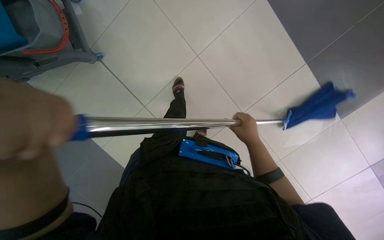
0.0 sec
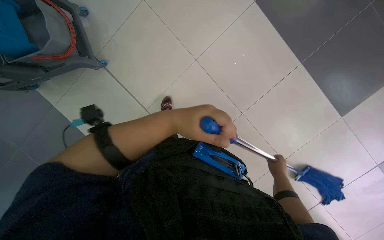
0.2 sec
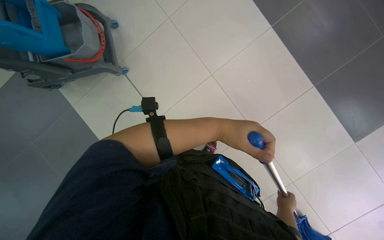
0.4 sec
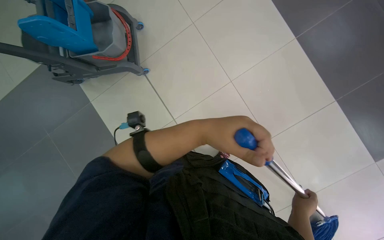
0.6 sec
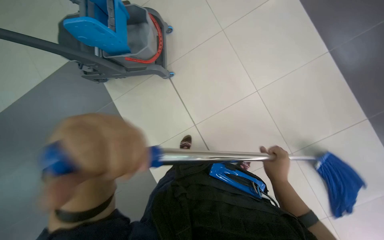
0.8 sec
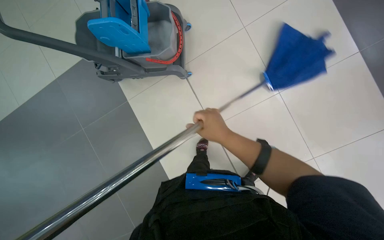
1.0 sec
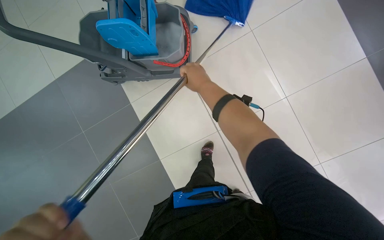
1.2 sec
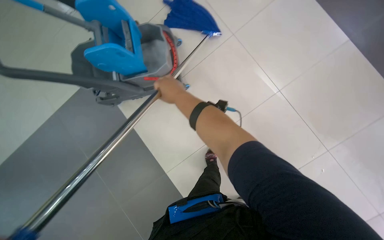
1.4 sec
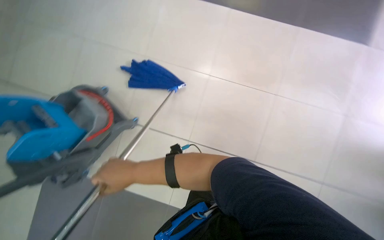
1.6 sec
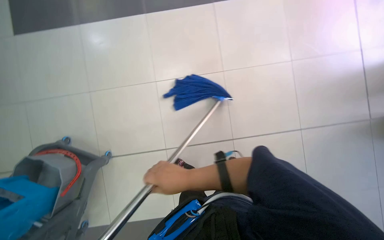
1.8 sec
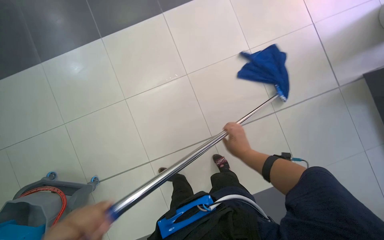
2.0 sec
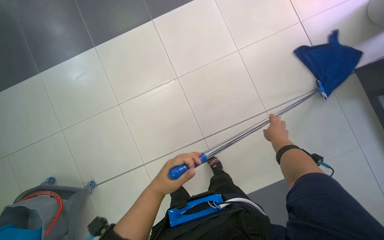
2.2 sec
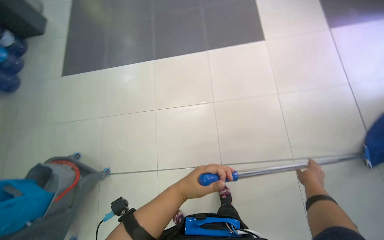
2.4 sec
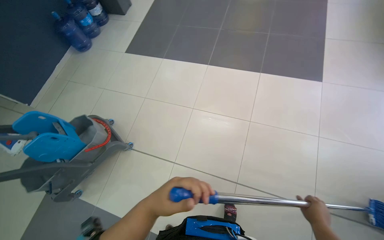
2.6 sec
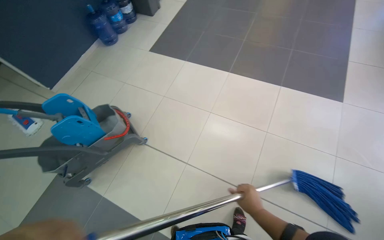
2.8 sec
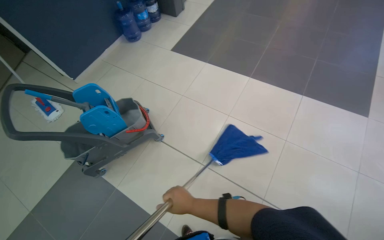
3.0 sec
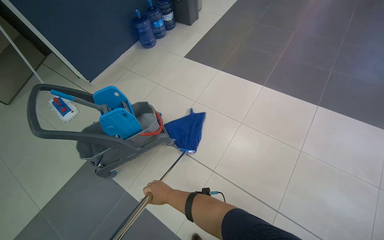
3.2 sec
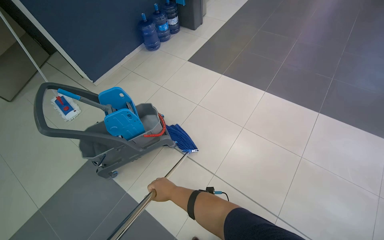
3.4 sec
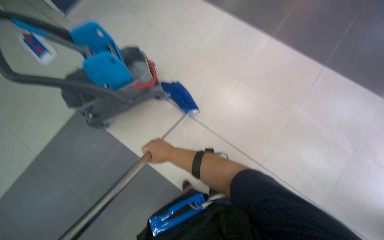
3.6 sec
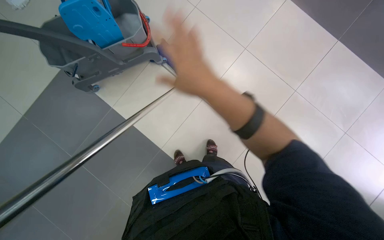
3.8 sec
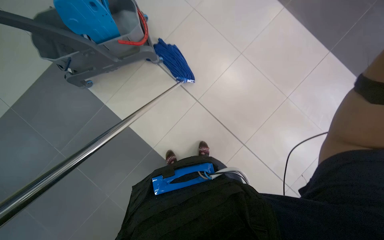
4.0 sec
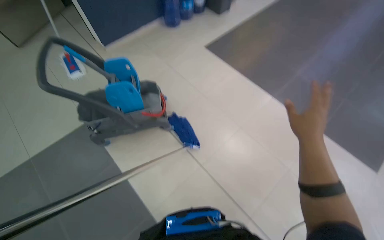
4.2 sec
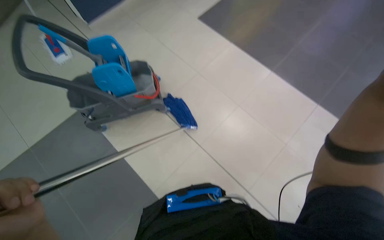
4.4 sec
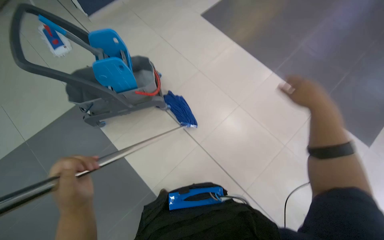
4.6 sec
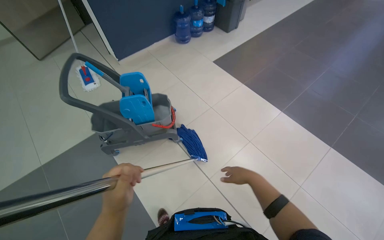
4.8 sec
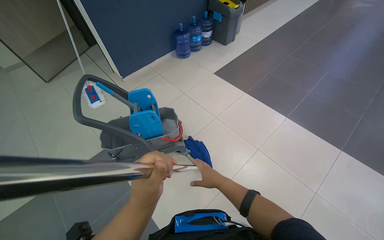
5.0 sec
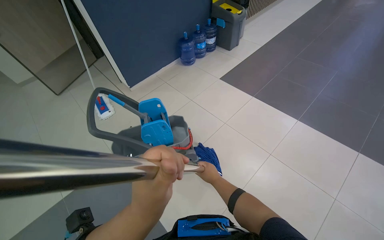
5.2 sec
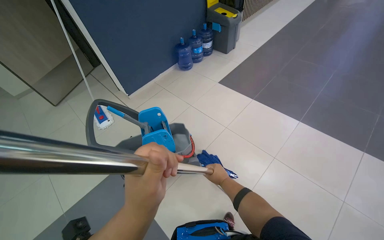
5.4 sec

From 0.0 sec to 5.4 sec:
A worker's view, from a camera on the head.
Job: mopping floor.
The whole recording: Mopping floor with blue mop. The worker mops the floor with a blue mop.
From 0.0 sec to 1.4 sec: The camera is carried to the left, roughly 40 cm. The view tips upward by some 15 degrees.
From 1.4 sec to 2.8 sec: The head turns to the left by approximately 20 degrees. The view tilts some 20 degrees upward.
From 2.8 sec to 4.0 sec: The view tilts about 25 degrees downward.
From 4.0 sec to 5.4 sec: The view tips upward by some 35 degrees.

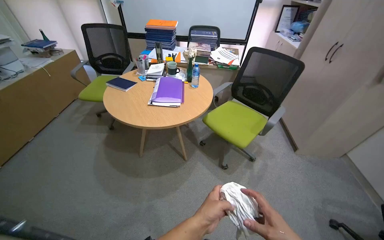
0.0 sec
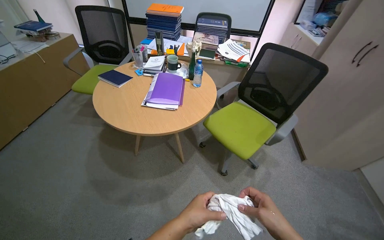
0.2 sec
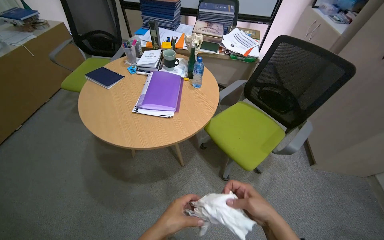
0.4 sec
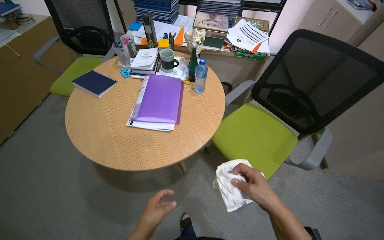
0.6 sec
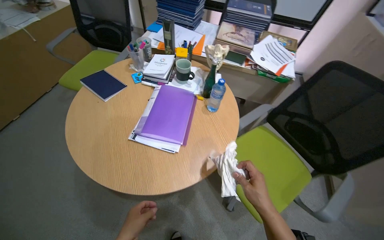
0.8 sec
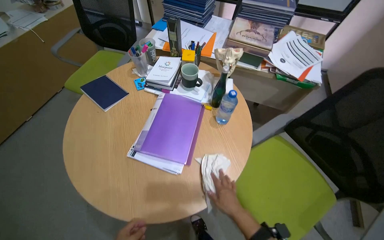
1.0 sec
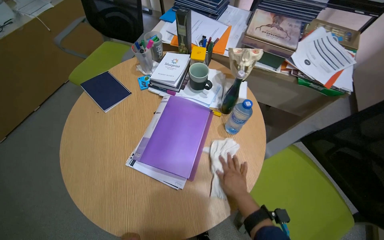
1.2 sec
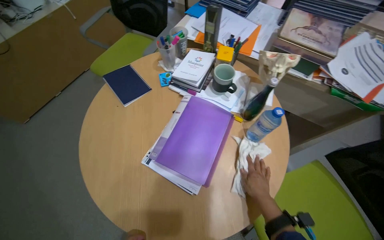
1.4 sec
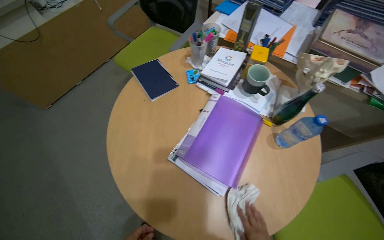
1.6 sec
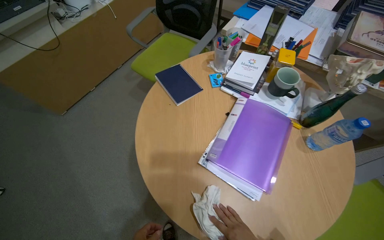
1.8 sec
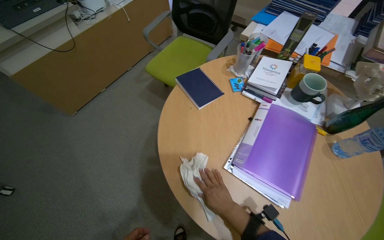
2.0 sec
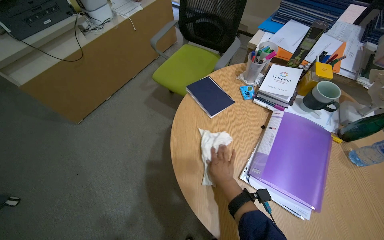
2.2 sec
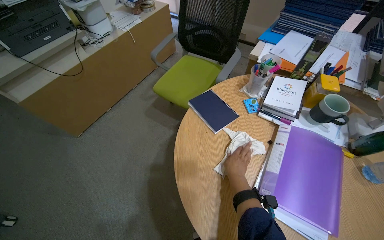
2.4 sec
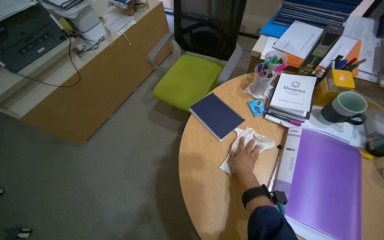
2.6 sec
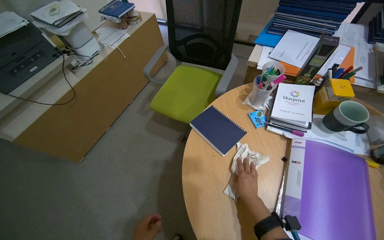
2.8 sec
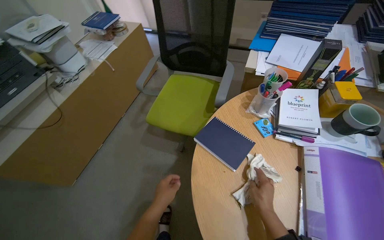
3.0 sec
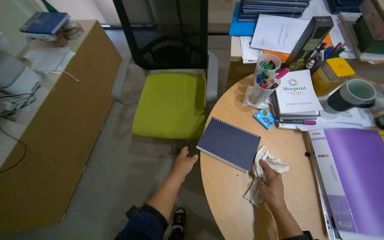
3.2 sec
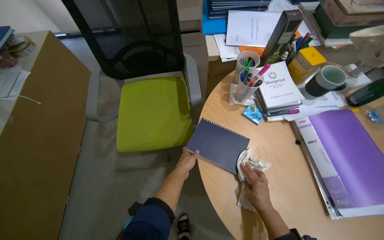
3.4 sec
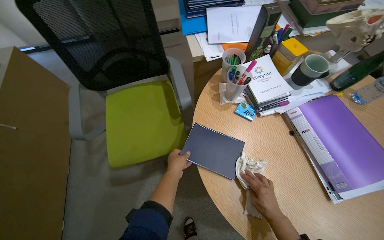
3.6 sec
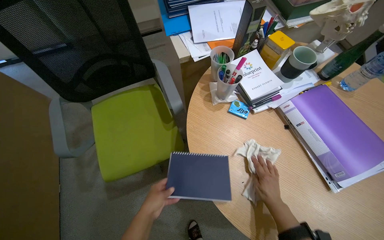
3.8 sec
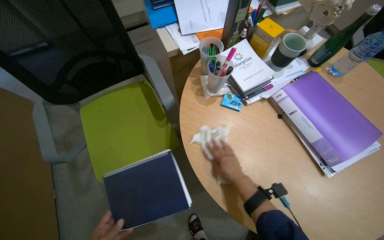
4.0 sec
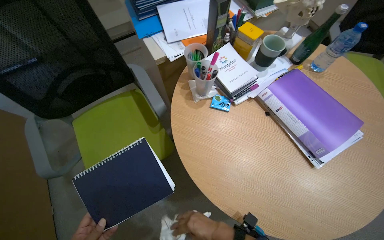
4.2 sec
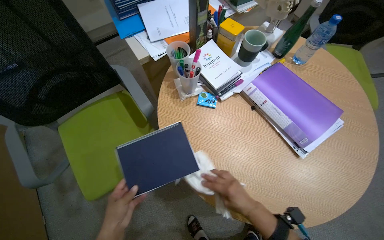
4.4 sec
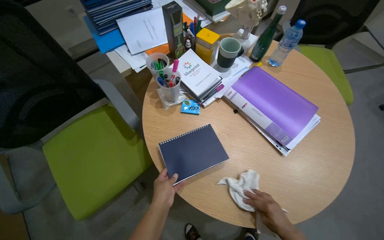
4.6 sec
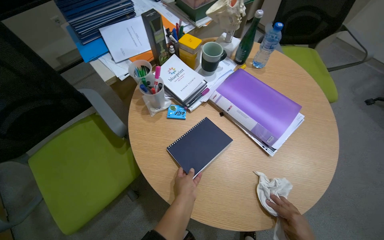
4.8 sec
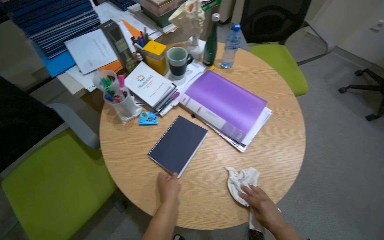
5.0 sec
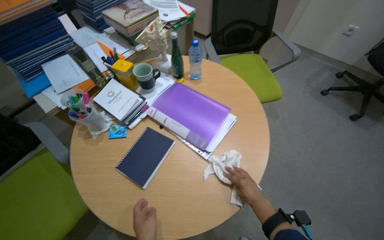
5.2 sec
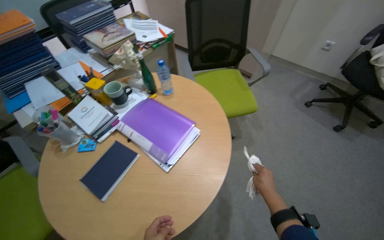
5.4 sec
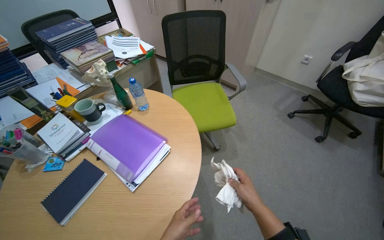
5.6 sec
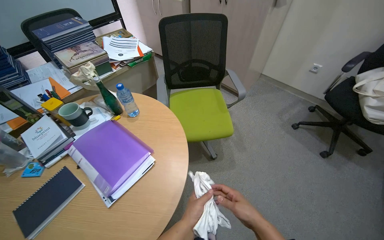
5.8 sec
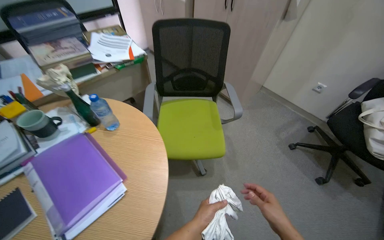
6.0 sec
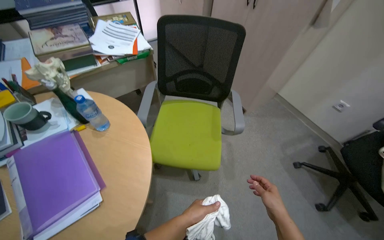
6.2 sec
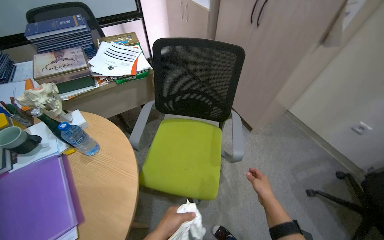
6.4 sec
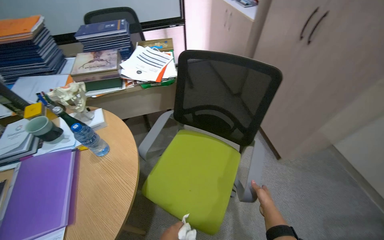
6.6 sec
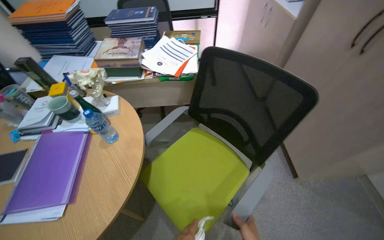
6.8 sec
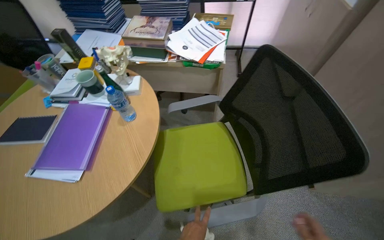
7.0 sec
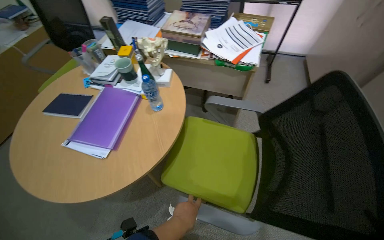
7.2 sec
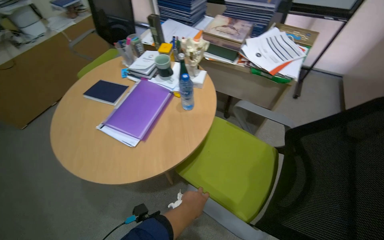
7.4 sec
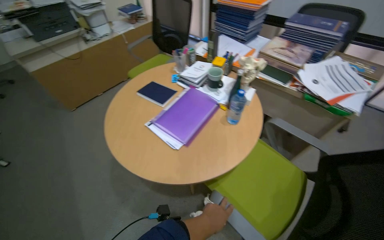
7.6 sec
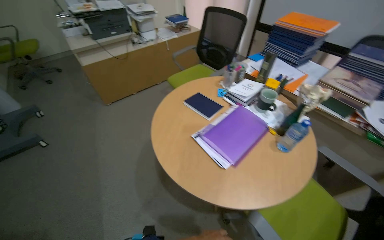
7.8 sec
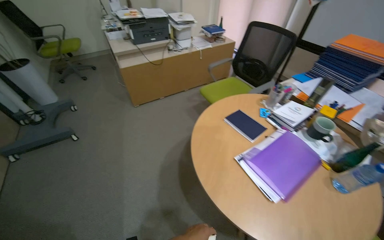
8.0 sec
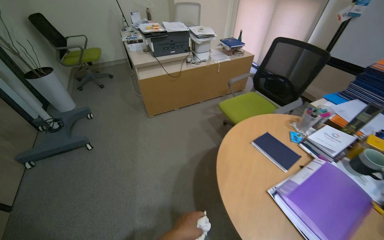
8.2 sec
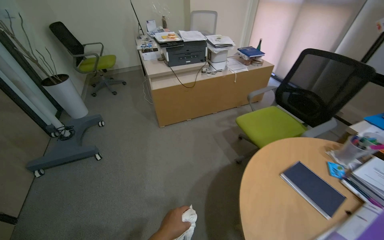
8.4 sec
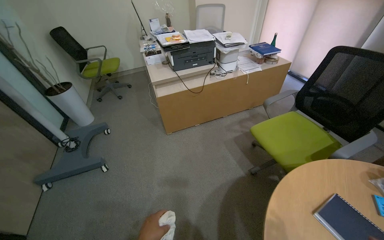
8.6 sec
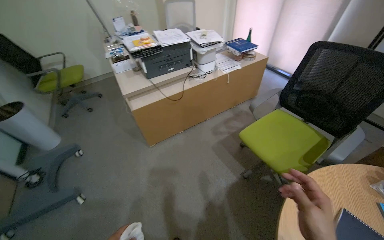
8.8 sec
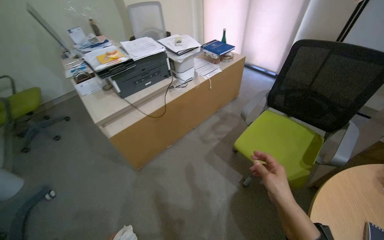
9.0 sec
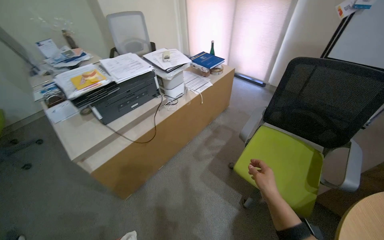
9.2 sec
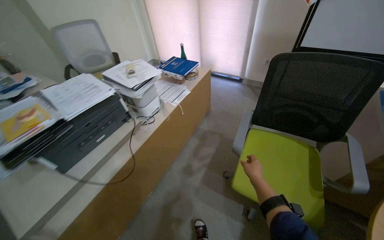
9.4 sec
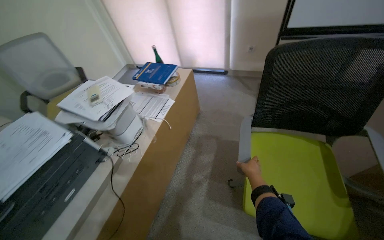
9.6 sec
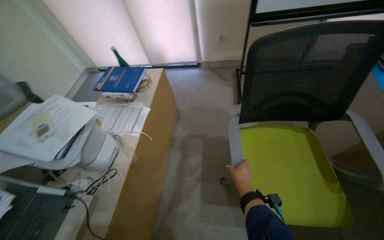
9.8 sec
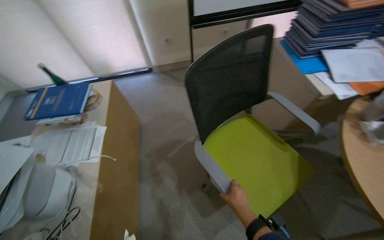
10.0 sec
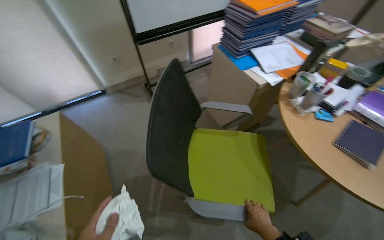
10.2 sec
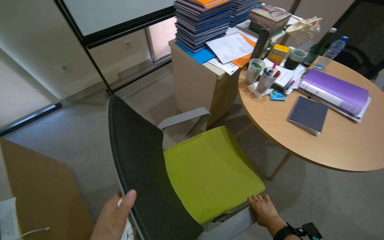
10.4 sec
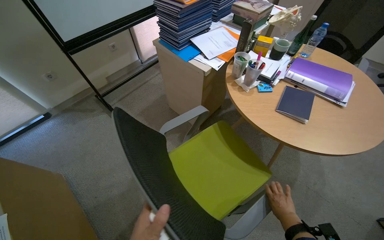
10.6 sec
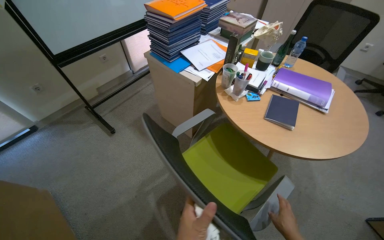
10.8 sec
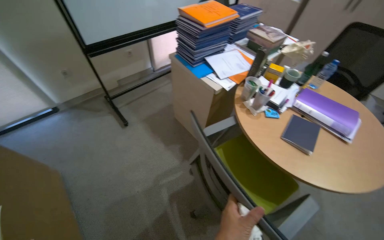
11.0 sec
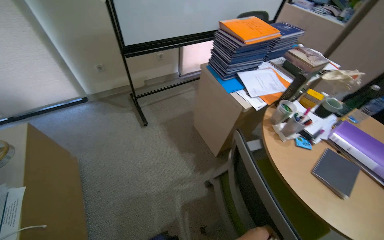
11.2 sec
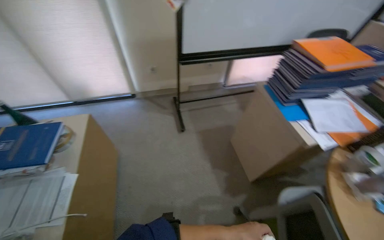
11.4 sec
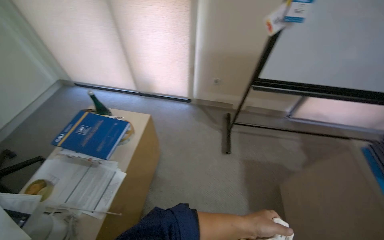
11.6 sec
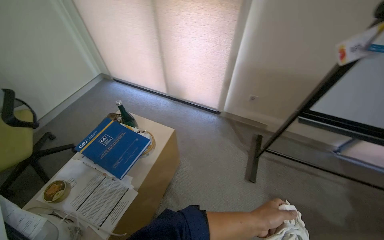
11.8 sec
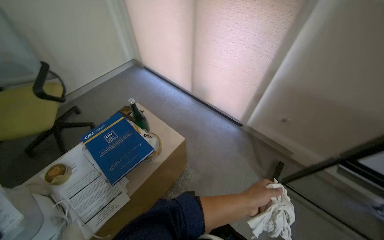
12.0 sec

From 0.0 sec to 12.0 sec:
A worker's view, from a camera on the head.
Job: wiping surfaces.
The whole recording: Wiping office surfaces. The worker uses a cloth to wipe down various tables and desks in the office.
From 0.0 sec to 1.6 sec: The head travels approximately 80 cm. The head rotates some 30 degrees to the left. The view tips downward by approximately 20 degrees.
From 1.6 sec to 3.0 sec: The head travels roughly 40 cm.
From 3.0 sec to 4.4 sec: The wearer's head swings approximately 55 degrees to the right.
From 4.4 sec to 6.0 sec: The camera is carried to the right, roughly 80 cm. The view tilts roughly 15 degrees upward.
From 6.0 sec to 7.6 sec: The wearer's head swings some 85 degrees to the left.
From 7.6 sec to 9.0 sec: The head travels about 1 m.
From 9.0 sec to 10.4 sec: The head travels some 60 cm. The head rotates approximately 90 degrees to the right.
From 10.4 sec to 12.0 sec: The camera travels about 70 cm. The head turns to the left by approximately 80 degrees.

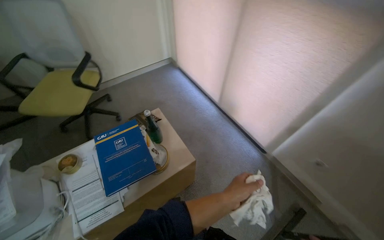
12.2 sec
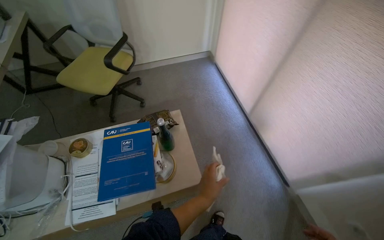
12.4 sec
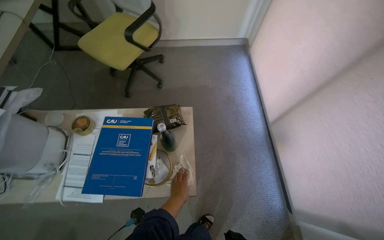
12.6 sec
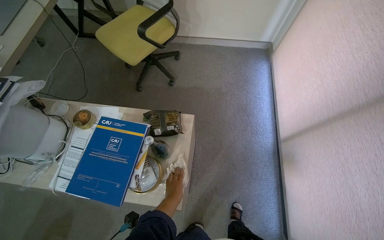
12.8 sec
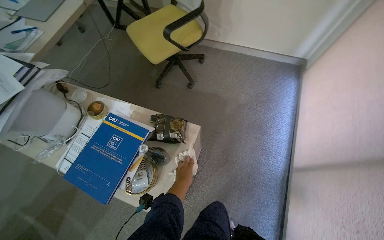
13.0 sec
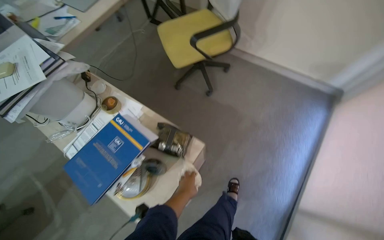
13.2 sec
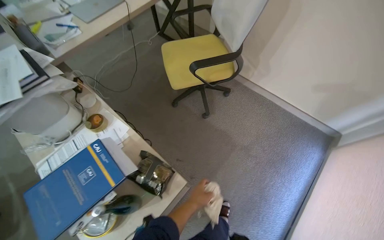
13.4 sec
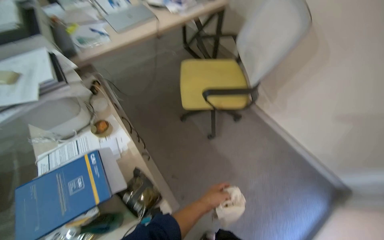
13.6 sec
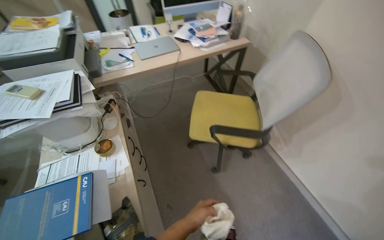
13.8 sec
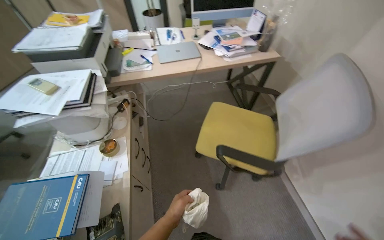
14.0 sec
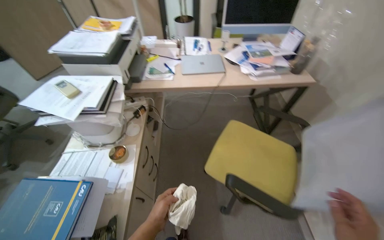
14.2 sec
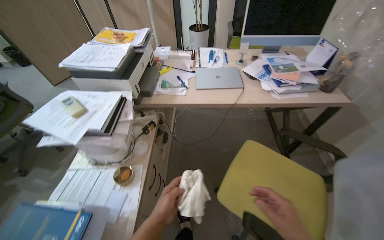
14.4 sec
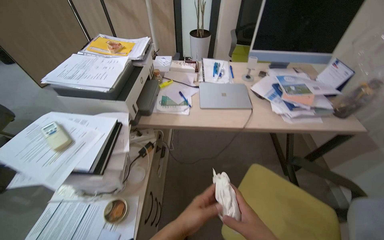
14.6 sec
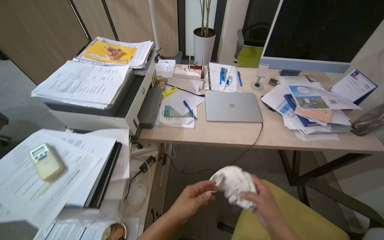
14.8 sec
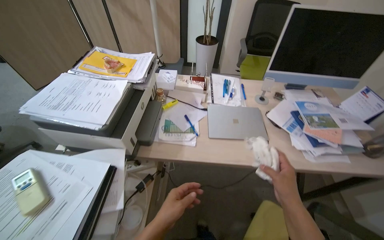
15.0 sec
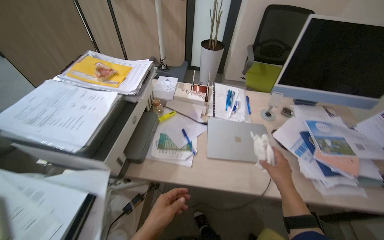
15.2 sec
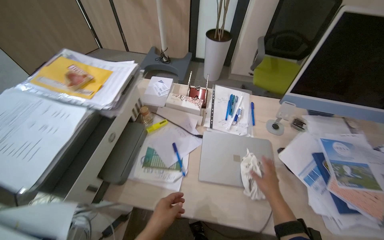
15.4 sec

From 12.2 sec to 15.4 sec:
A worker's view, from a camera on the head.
Job: wiping surfaces.
The whole recording: Wiping office surfaces. The worker uses a cloth to wipe down various tables and desks in the office.
From 12.2 sec to 13.8 sec: The head travels about 80 cm. The head turns to the left by roughly 100 degrees.
From 13.8 sec to 15.4 sec: The head travels approximately 90 cm. The head turns to the left by roughly 35 degrees.
